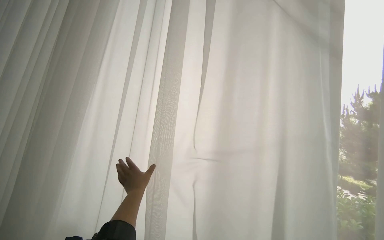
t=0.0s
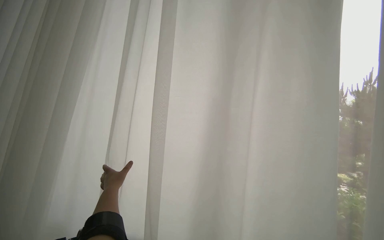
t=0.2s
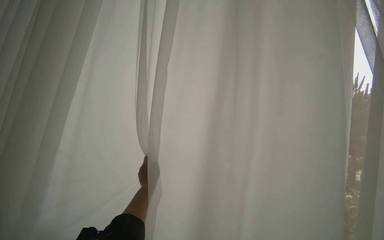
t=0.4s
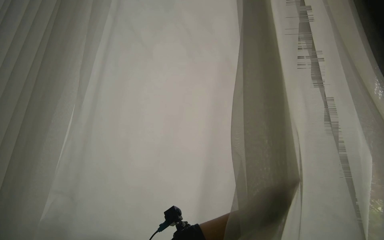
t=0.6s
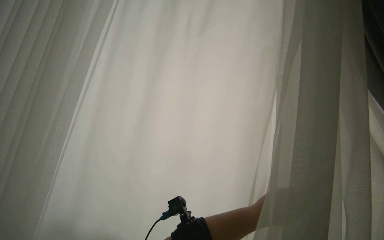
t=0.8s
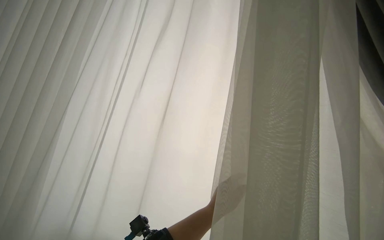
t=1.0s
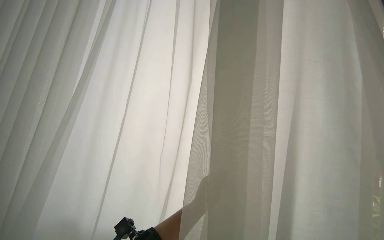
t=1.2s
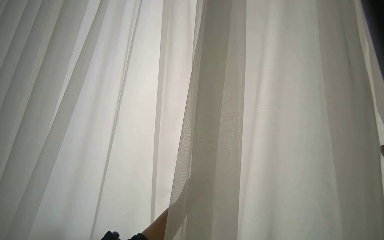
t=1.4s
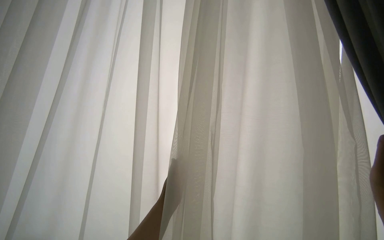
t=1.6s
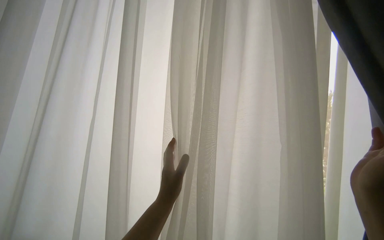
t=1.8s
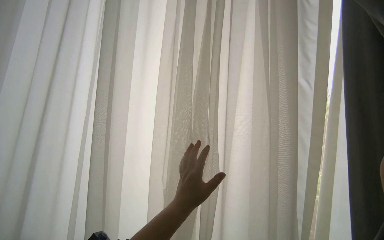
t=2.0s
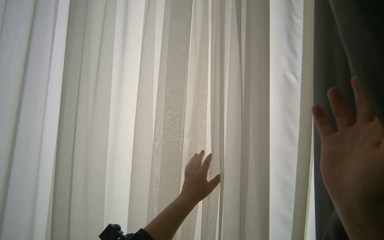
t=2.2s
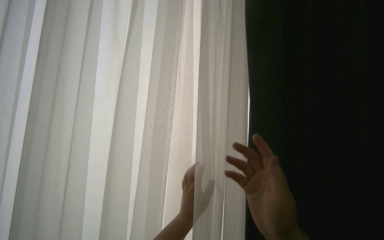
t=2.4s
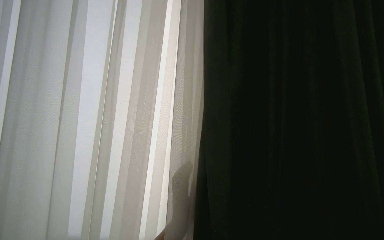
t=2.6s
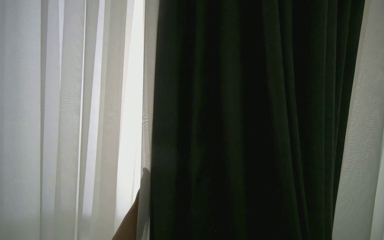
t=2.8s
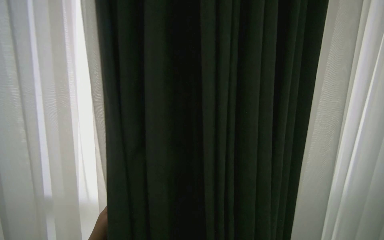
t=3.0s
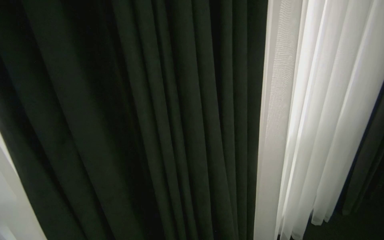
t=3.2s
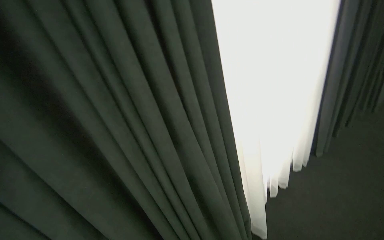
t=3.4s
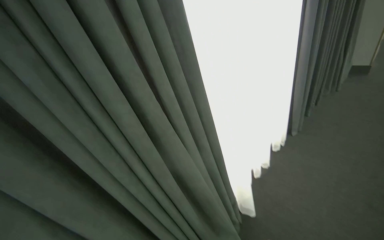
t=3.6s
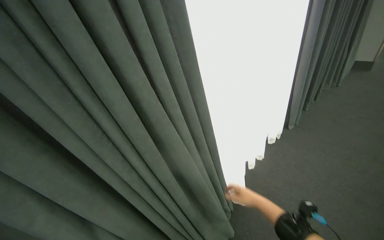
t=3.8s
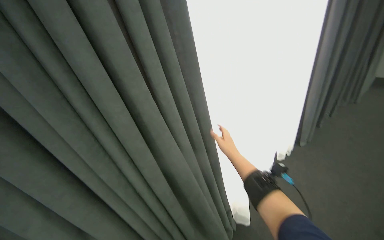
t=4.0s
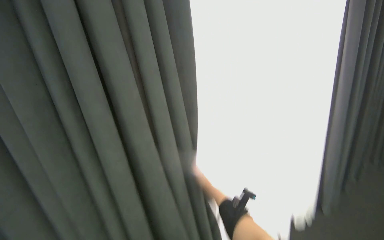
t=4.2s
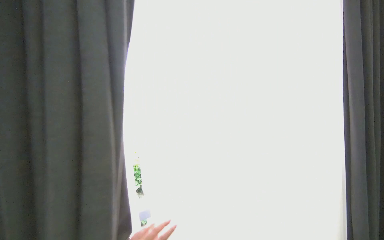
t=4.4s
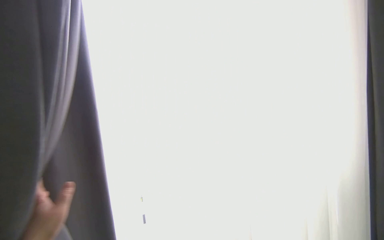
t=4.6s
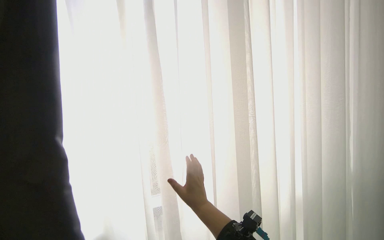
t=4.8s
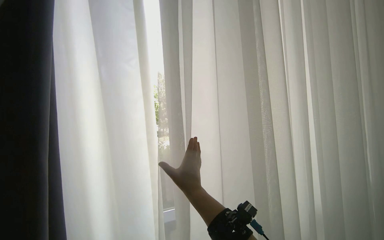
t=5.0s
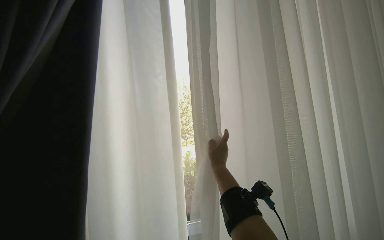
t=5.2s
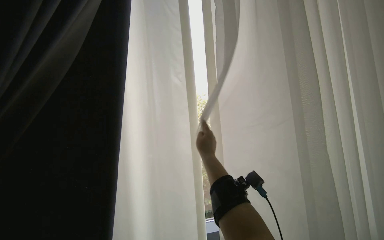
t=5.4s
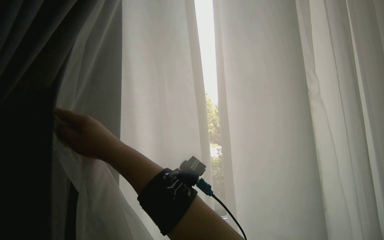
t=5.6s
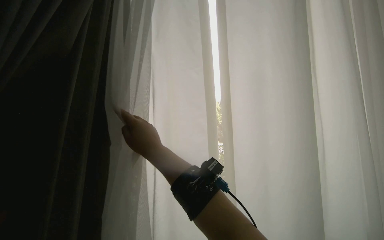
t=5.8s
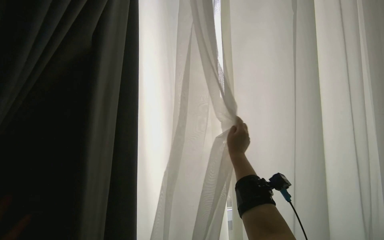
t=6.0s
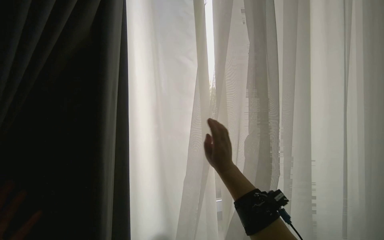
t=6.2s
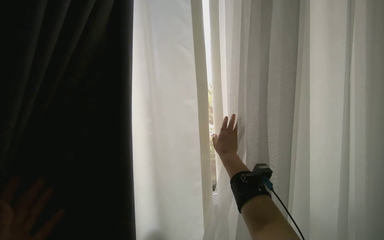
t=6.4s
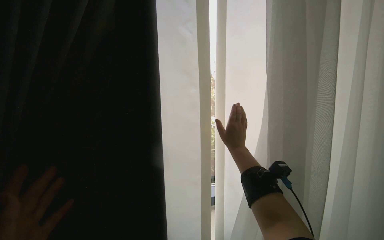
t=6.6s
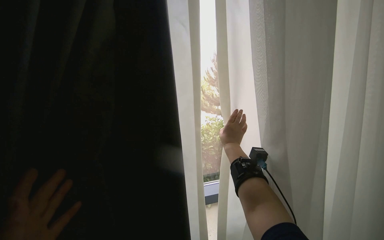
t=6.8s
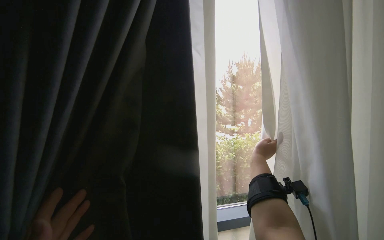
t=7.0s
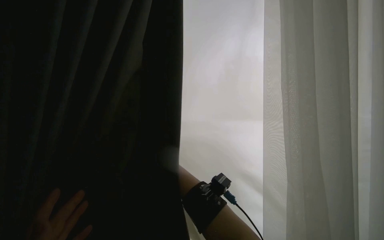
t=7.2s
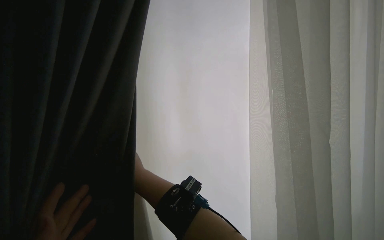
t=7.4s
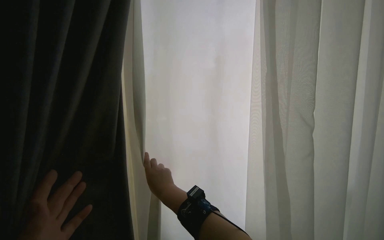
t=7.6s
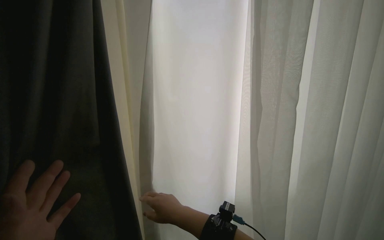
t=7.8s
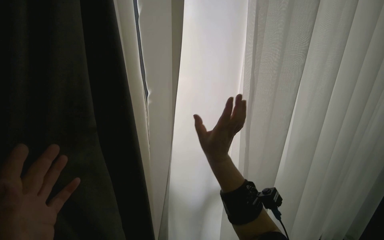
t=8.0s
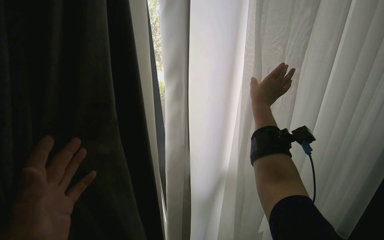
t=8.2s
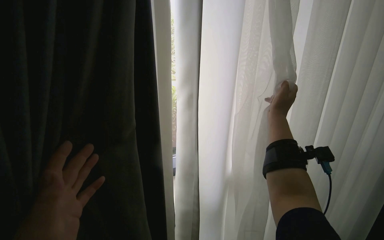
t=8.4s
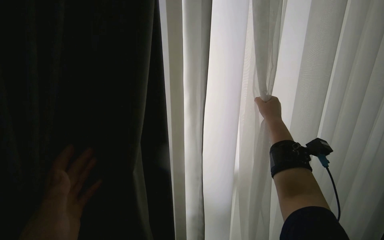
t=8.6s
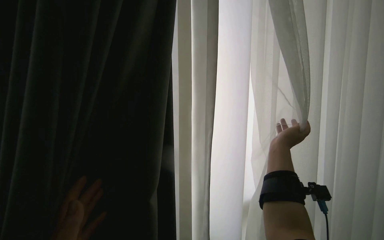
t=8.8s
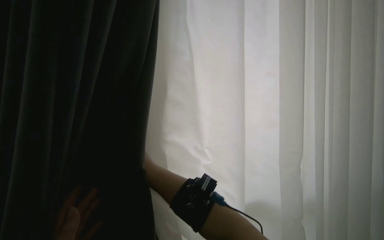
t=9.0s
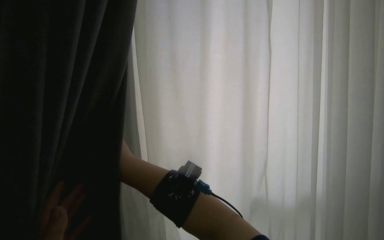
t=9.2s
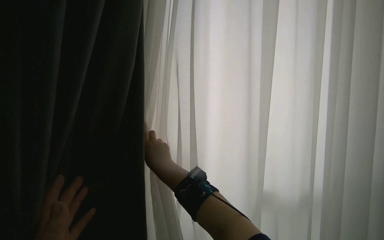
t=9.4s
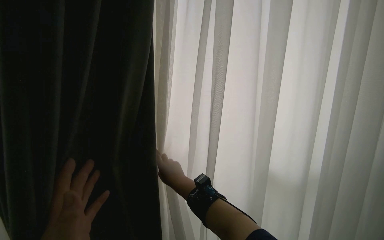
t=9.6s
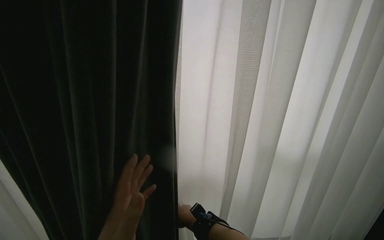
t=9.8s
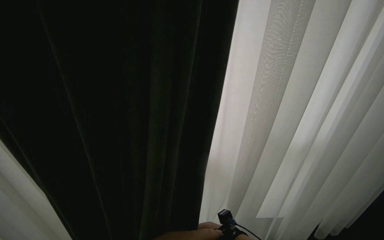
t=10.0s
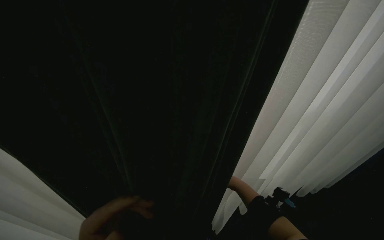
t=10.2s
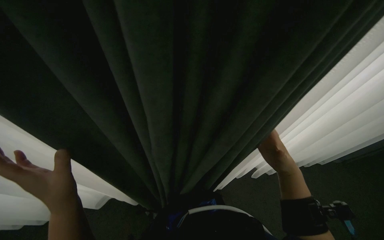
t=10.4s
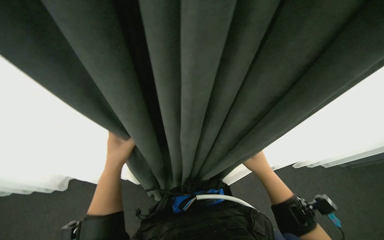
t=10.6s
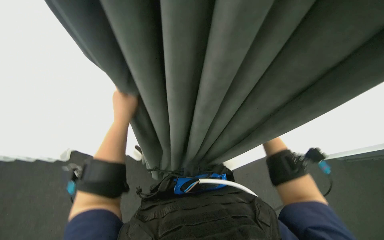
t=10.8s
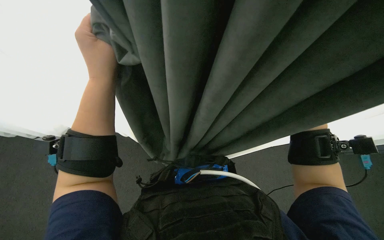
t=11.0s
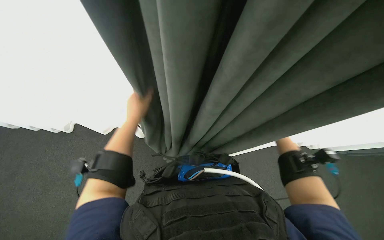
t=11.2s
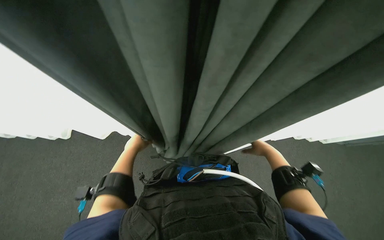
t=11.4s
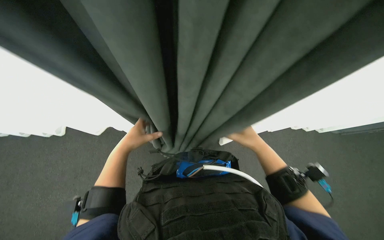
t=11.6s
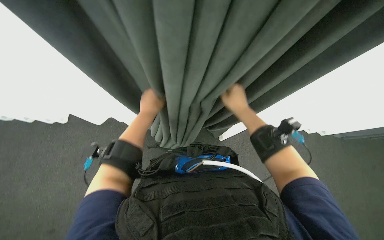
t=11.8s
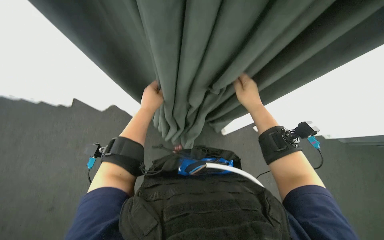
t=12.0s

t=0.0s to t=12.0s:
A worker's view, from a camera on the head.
Job: organizing items.
The whole recording: Pulling room curtains. The worker pulls and adjusts the grey and white curtains across the window.
t=1.6s to t=3.0s: The camera is aimed approximately 20 degrees further to the right. The view tilts some 20 degrees downward.
t=3.0s to t=4.4s: The wearer's head swings some 30 degrees to the right.
t=4.4s to t=6.0s: The right hand moves up the picture and to the right, about 30 cm.
t=7.6s to t=9.0s: The right hand travels to the right and back again, roughly 15 cm each way.
t=10.4s to t=12.0s: The left hand moves up and down the picture over some 25 cm, changing direction 2 times. The right hand travels up the picture and to the left by some 15 cm.

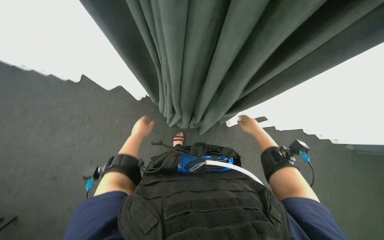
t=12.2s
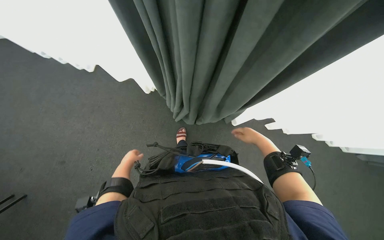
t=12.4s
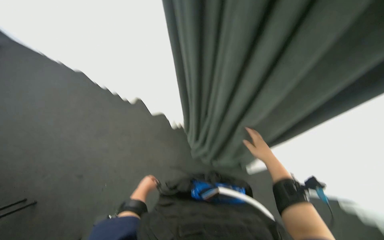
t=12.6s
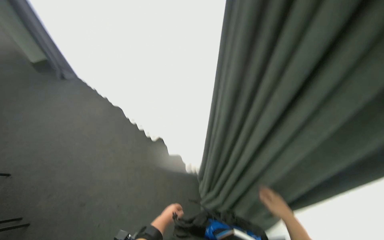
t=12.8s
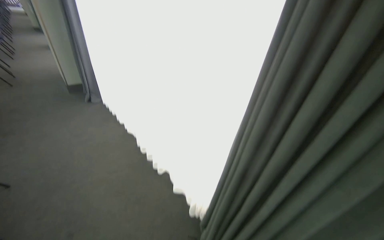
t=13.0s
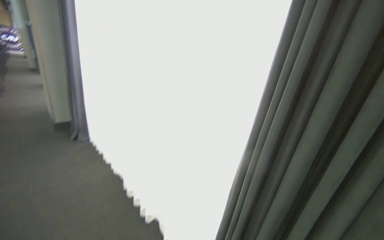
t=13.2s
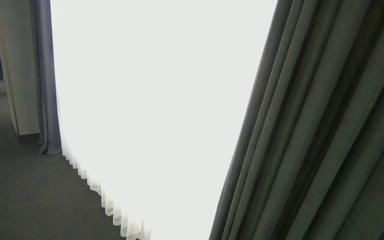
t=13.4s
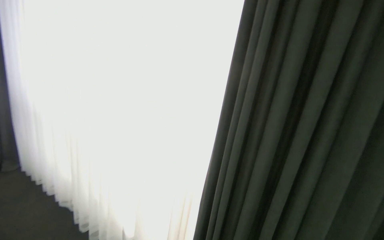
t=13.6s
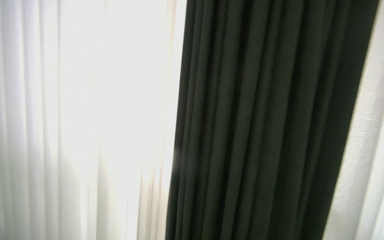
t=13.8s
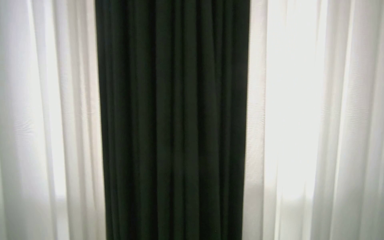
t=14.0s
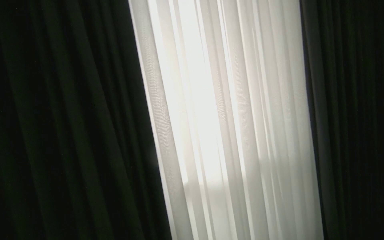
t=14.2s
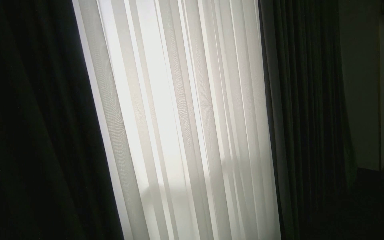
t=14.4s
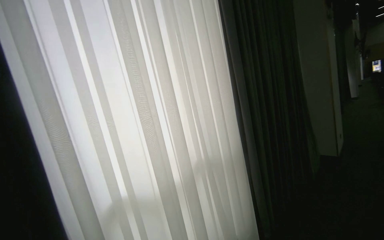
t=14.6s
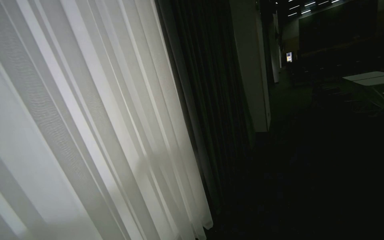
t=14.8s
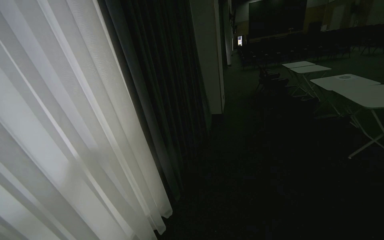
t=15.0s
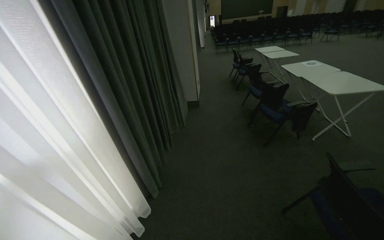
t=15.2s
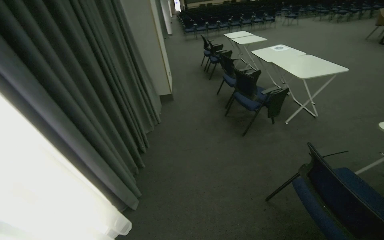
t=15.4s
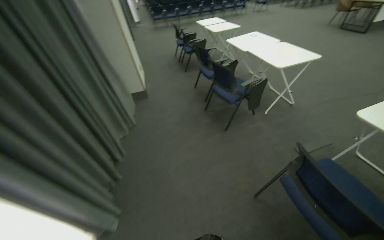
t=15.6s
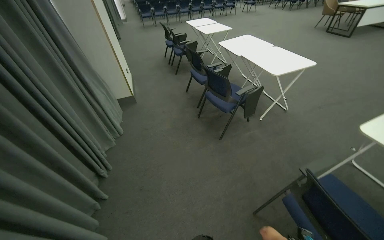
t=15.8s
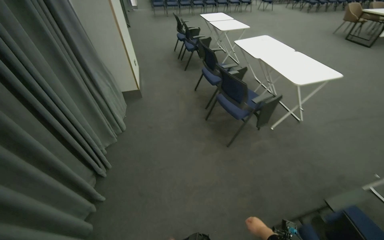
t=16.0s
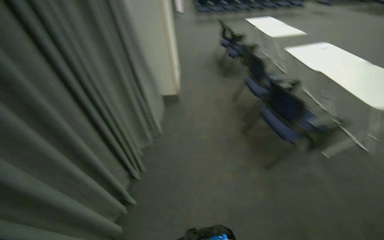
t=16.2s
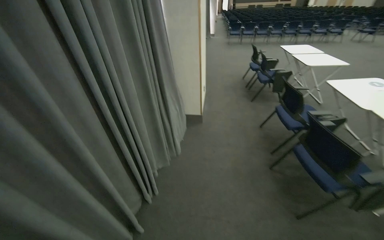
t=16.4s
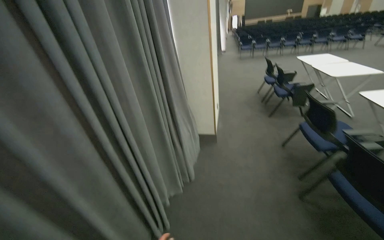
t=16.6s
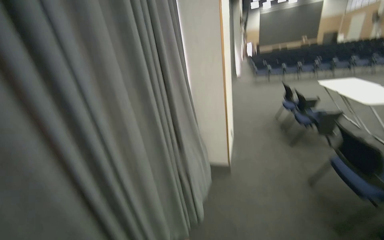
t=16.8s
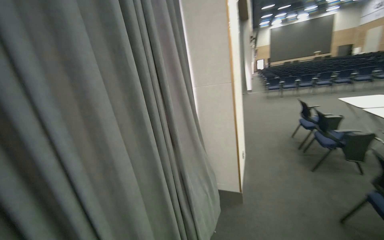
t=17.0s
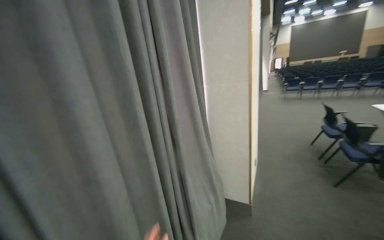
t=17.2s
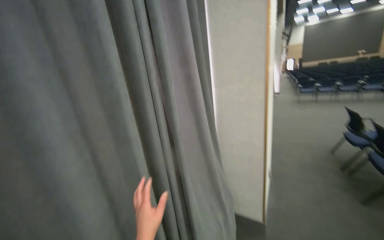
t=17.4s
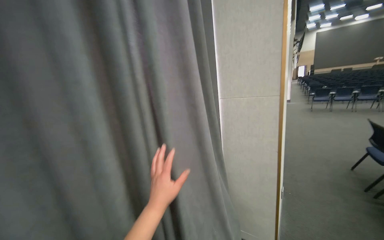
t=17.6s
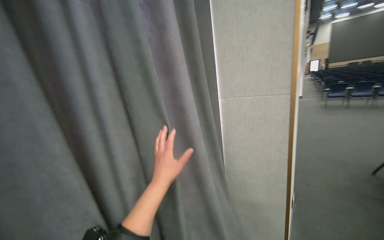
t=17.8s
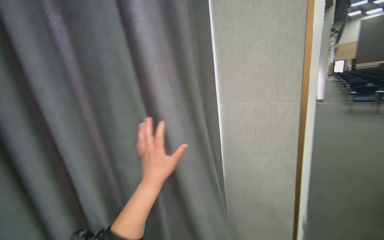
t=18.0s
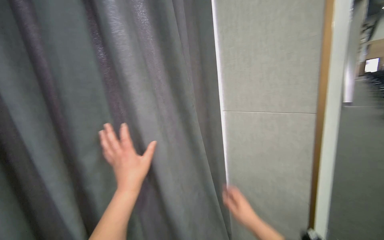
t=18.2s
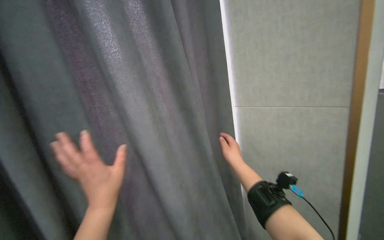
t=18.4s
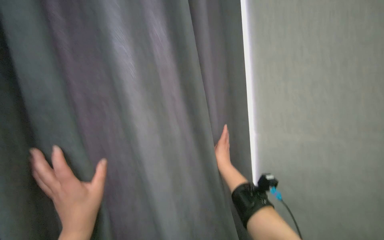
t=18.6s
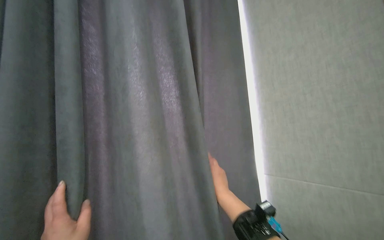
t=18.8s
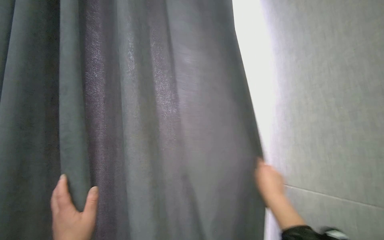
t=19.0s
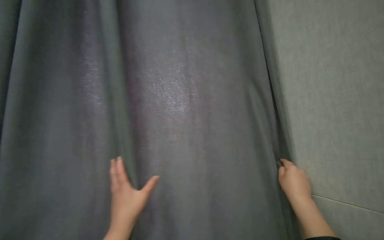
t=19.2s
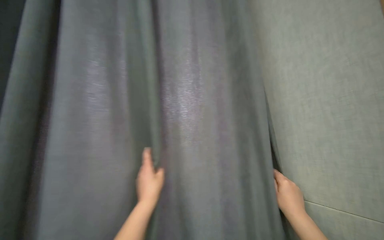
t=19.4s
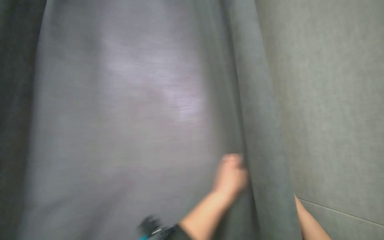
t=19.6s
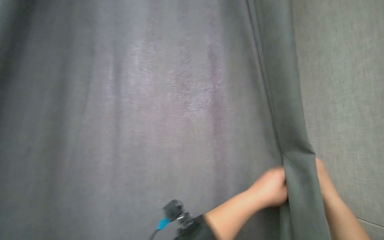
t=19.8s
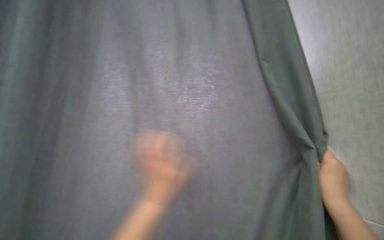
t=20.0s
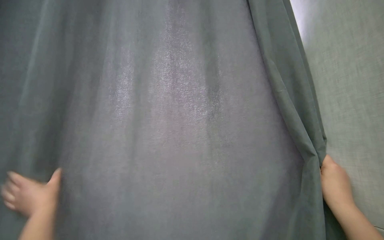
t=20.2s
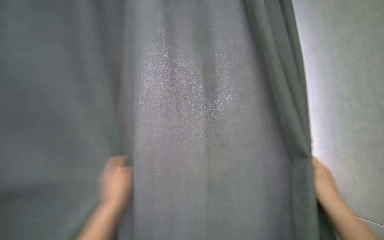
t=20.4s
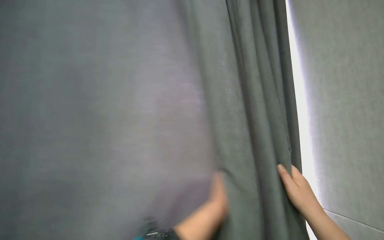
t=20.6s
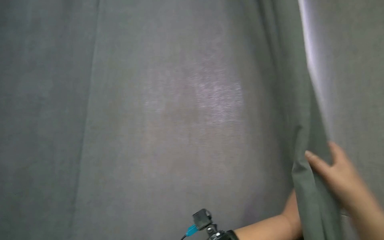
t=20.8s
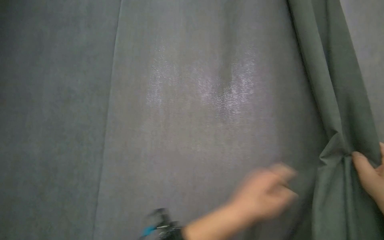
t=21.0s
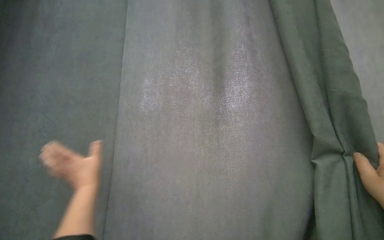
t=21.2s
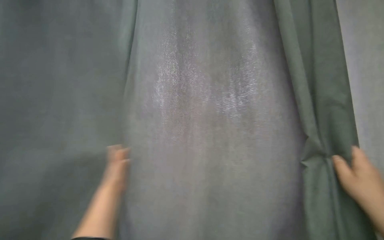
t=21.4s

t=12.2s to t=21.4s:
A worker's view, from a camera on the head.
Job: organizing items.
The whole recording: Pulling room curtains. The worker pulls and adjusts the grey and white curtains across the window.
t=12.2s to t=13.8s: The view tips upward by roughly 55 degrees.
t=15.2s to t=16.8s: The camera is carried about 1.5 m.
t=16.8s to t=18.4s: The camera travels about 90 cm. The camera is aimed some 35 degrees further to the left.
t=18.4s to t=19.8s: The right hand goes about 20 cm to the right.
